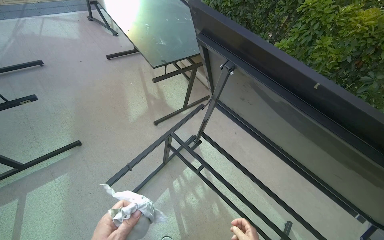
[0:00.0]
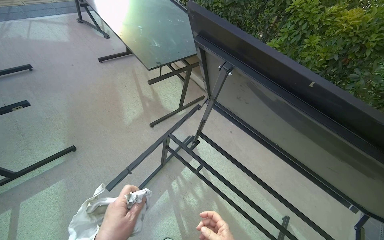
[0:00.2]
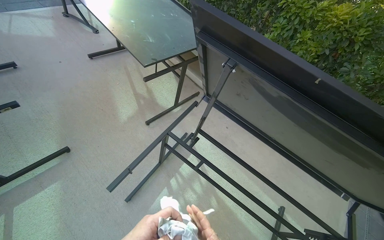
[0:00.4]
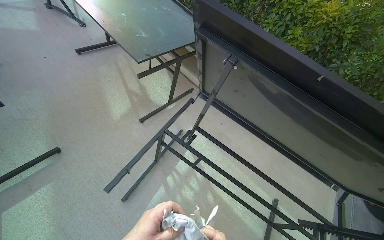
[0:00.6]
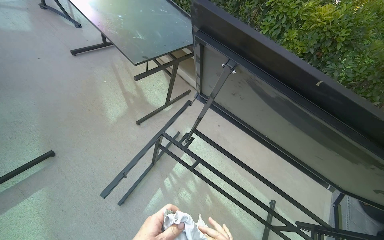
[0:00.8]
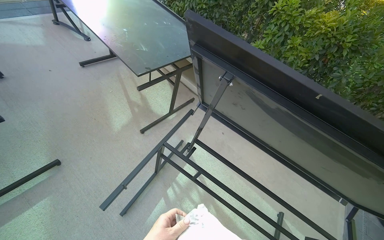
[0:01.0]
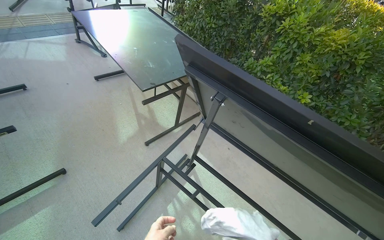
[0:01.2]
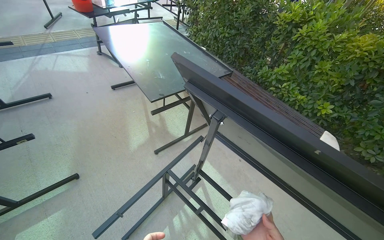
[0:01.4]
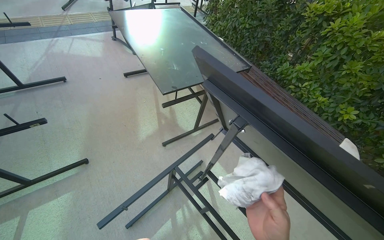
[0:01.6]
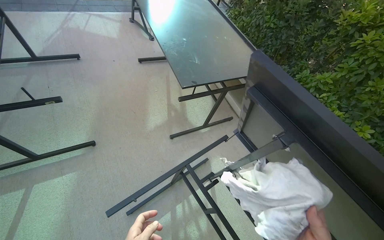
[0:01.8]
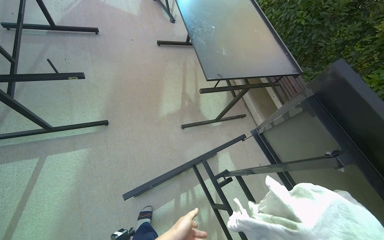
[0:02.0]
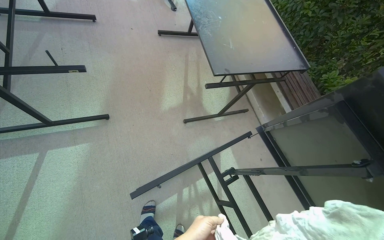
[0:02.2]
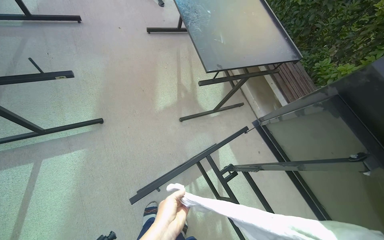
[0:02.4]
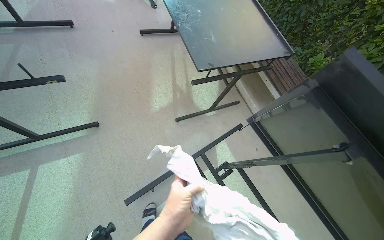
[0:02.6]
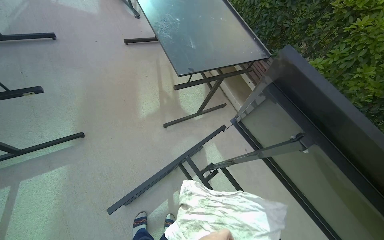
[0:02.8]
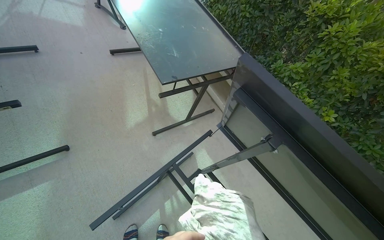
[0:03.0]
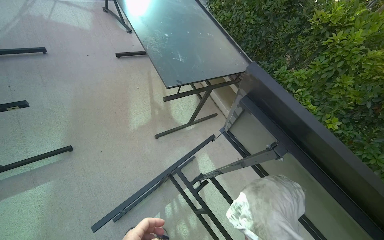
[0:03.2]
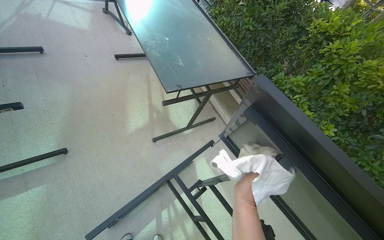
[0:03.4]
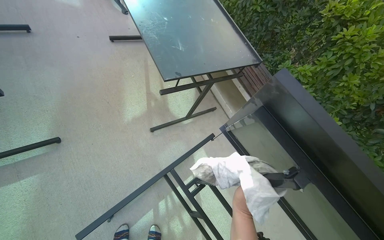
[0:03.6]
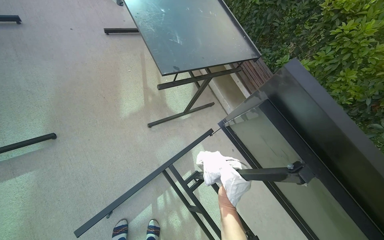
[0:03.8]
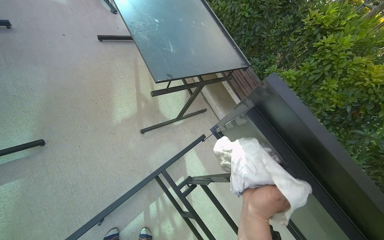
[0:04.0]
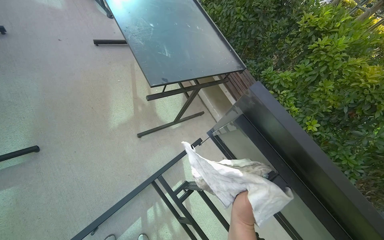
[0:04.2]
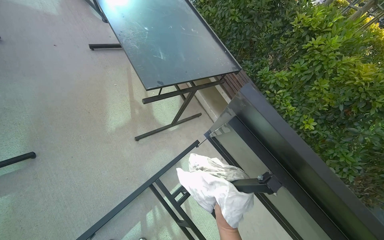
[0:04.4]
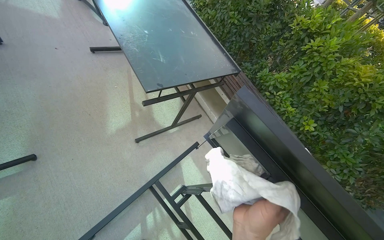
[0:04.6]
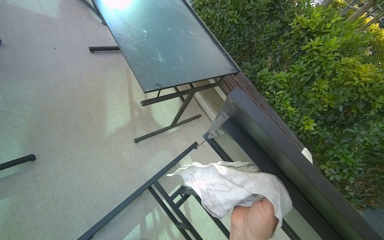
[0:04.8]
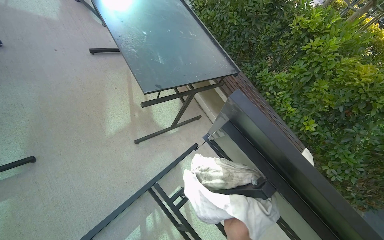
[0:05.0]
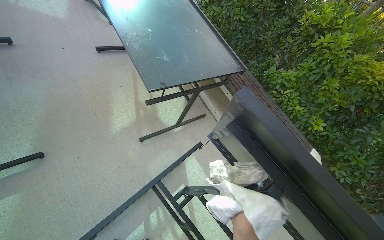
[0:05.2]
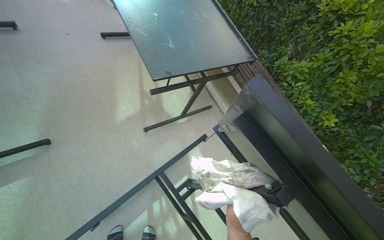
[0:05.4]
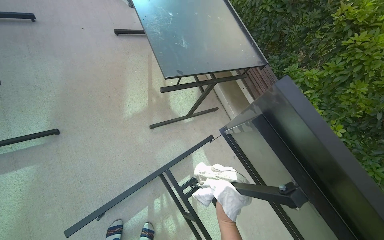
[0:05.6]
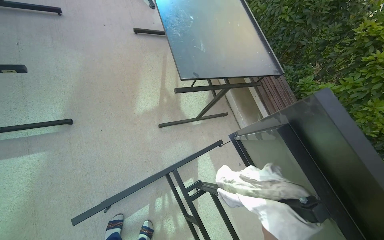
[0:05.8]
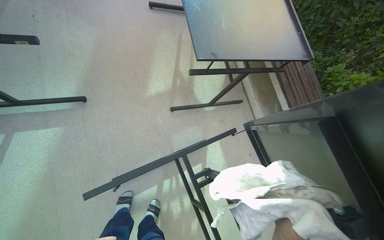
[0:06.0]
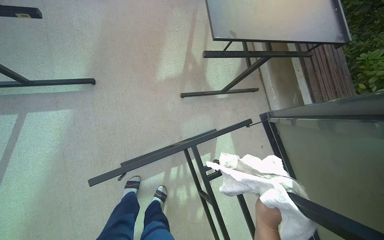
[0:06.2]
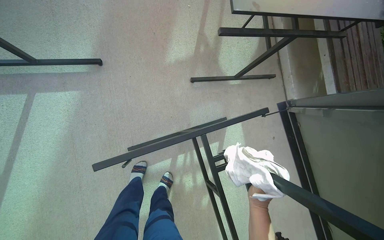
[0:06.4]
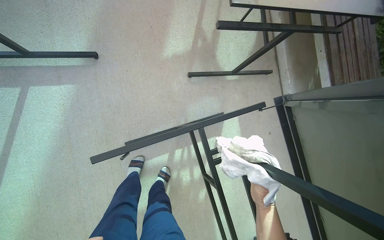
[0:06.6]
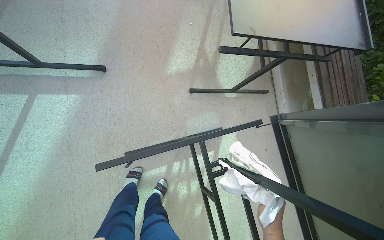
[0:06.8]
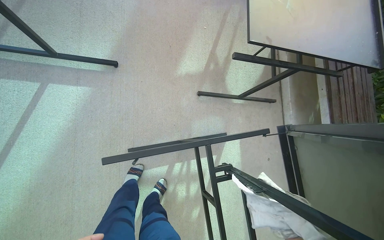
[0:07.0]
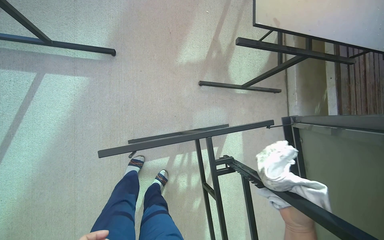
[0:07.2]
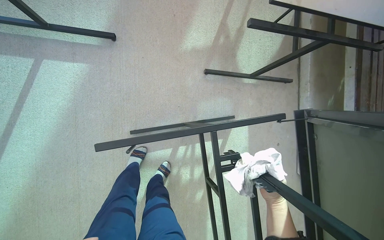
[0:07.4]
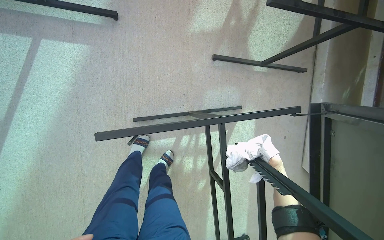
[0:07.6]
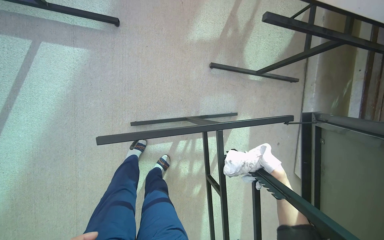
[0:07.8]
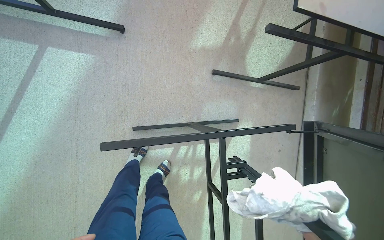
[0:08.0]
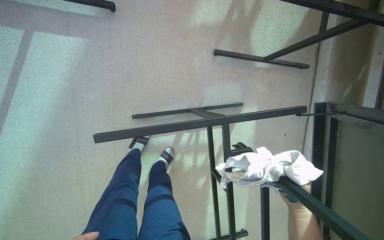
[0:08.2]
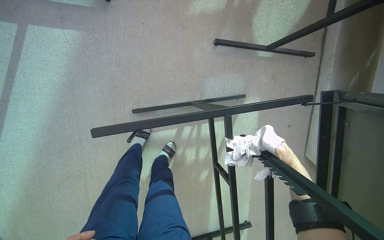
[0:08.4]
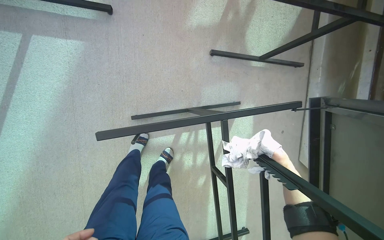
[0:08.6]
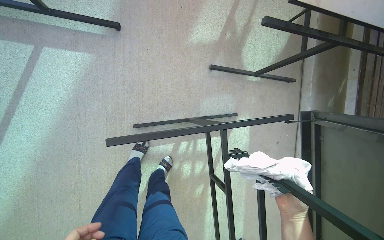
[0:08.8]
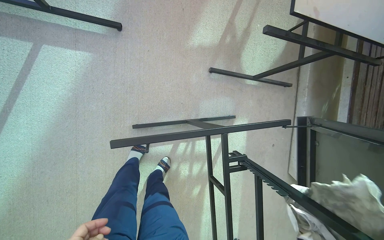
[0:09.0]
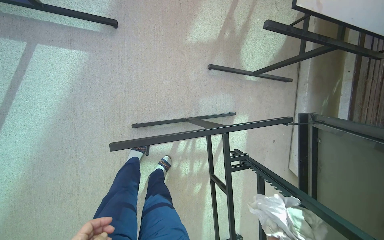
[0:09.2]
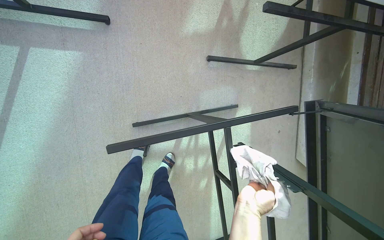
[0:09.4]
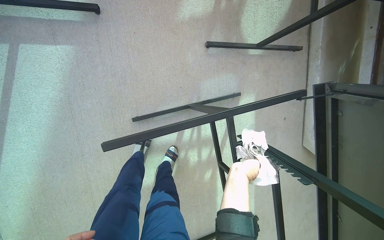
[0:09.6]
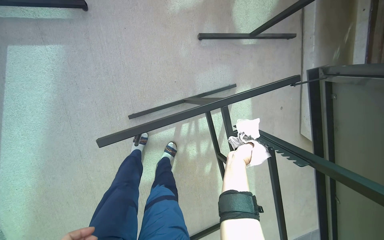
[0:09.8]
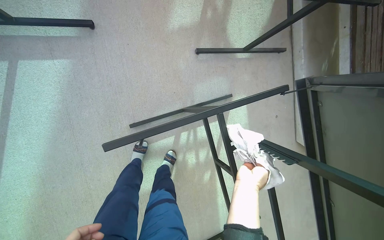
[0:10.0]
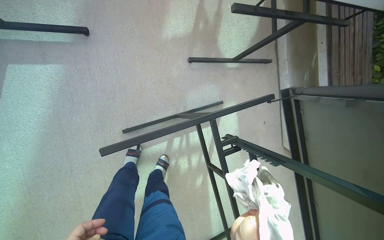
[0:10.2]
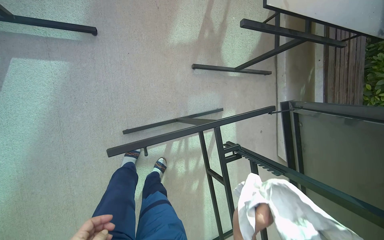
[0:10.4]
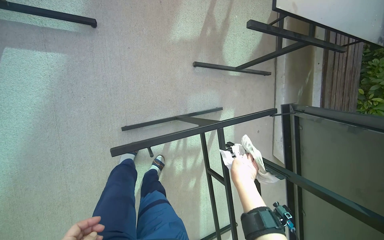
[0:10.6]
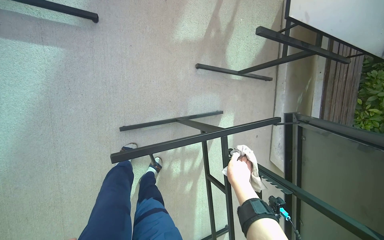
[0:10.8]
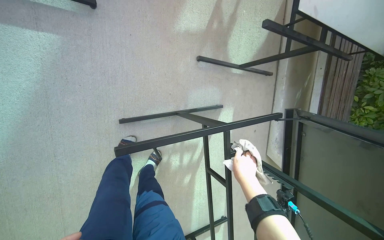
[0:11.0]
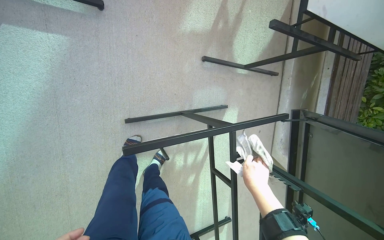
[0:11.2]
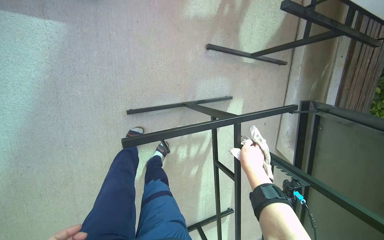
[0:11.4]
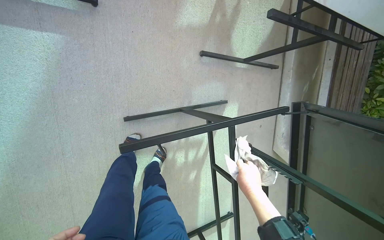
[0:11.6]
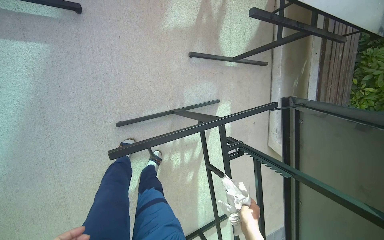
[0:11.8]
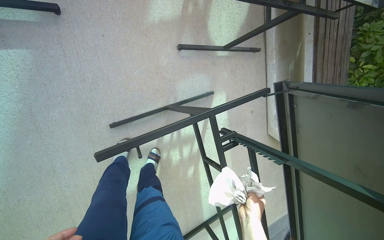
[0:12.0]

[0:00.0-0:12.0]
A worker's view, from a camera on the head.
Job: wiping surfaces.
The whole recording: Wiping outdoor table frame. The worker wipes the frame and underside of an outdoor table with a cloth.
0:04.4 to 0:06.0: The wearer's head swings about 20 degrees to the left.
0:06.0 to 0:07.6: The camera pitches downward, by roughly 15 degrees.
0:10.4 to 0:12.0: The right hand goes up the picture and returns, about 15 cm each way.

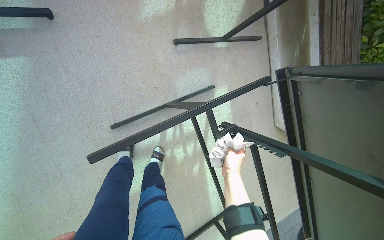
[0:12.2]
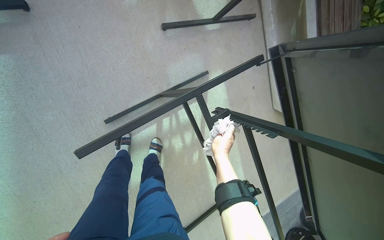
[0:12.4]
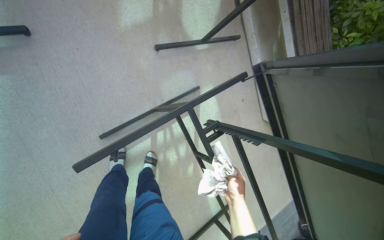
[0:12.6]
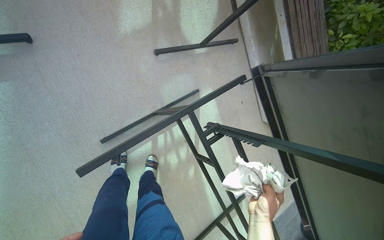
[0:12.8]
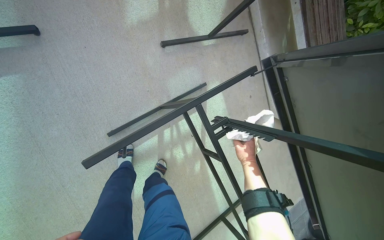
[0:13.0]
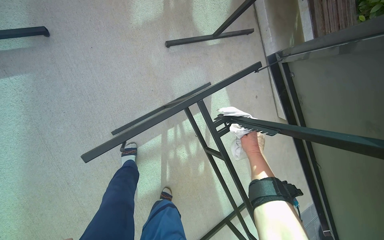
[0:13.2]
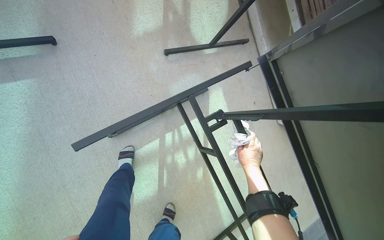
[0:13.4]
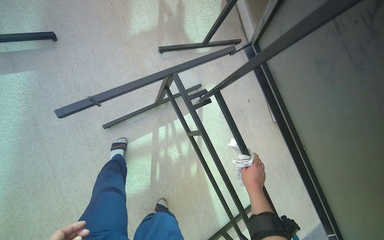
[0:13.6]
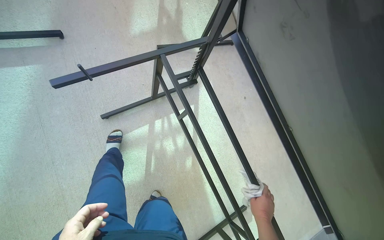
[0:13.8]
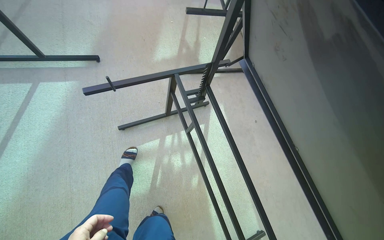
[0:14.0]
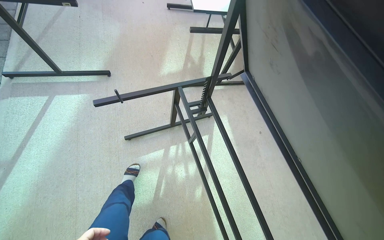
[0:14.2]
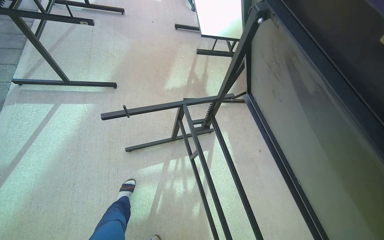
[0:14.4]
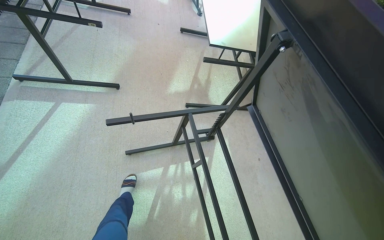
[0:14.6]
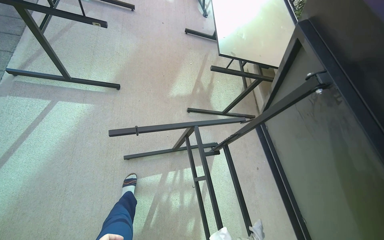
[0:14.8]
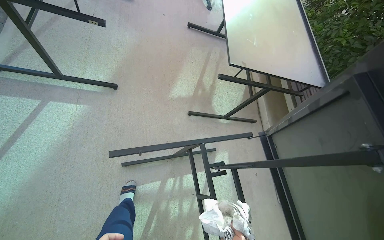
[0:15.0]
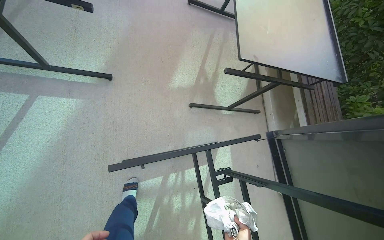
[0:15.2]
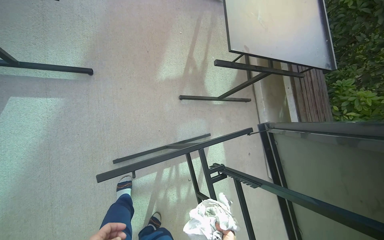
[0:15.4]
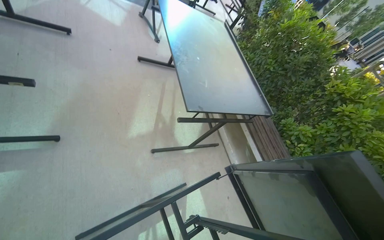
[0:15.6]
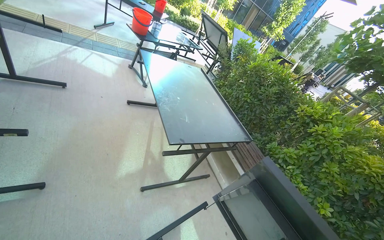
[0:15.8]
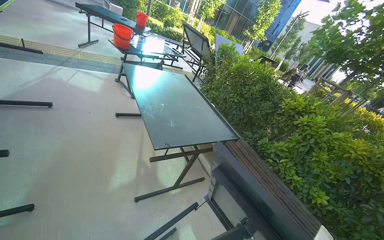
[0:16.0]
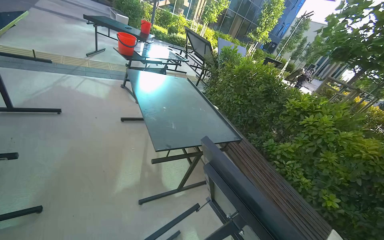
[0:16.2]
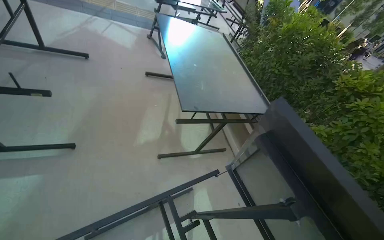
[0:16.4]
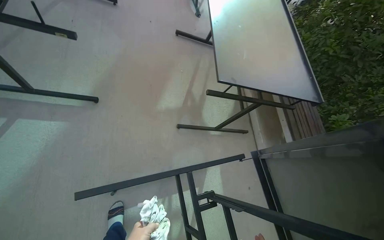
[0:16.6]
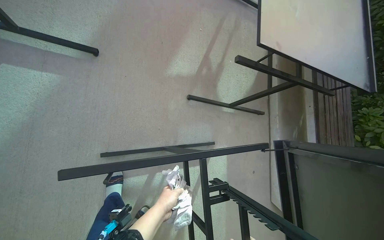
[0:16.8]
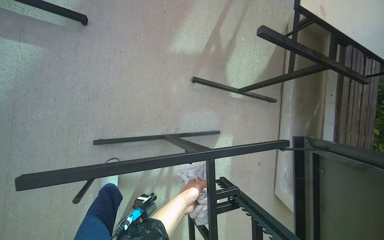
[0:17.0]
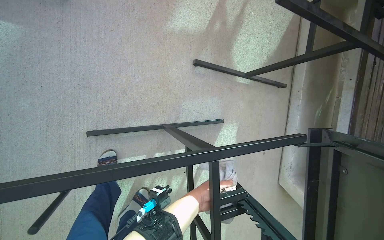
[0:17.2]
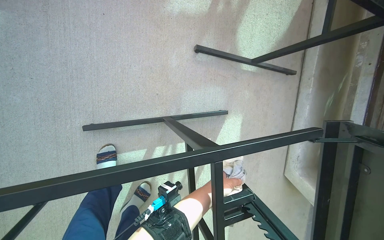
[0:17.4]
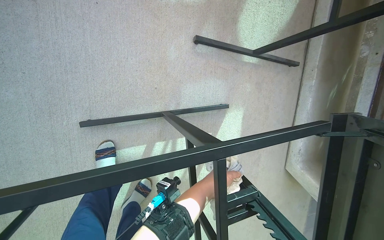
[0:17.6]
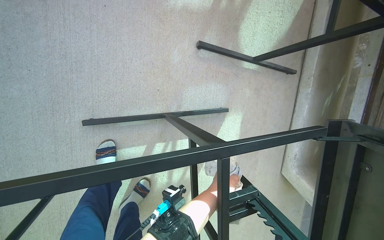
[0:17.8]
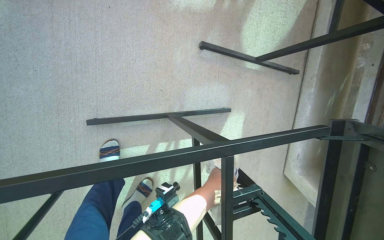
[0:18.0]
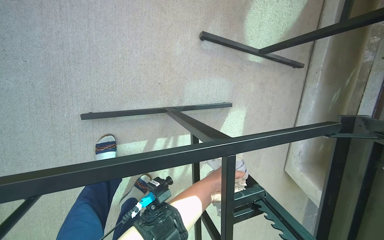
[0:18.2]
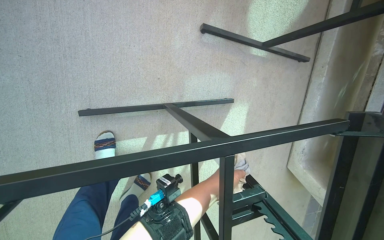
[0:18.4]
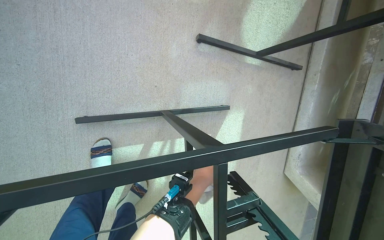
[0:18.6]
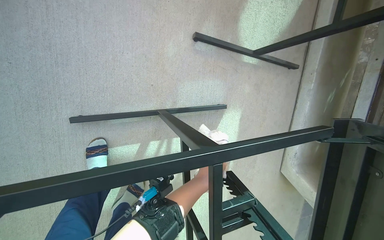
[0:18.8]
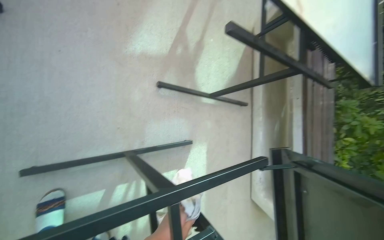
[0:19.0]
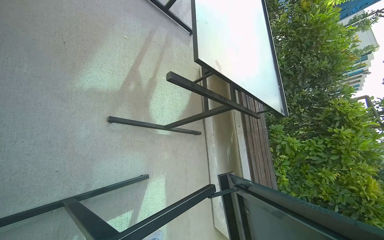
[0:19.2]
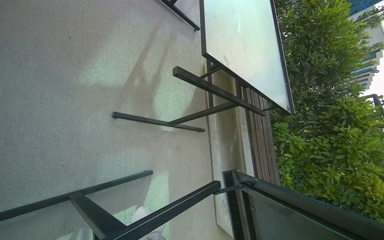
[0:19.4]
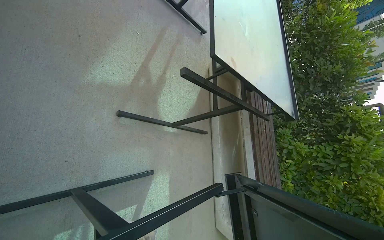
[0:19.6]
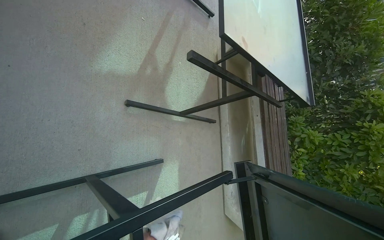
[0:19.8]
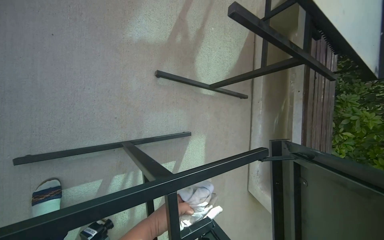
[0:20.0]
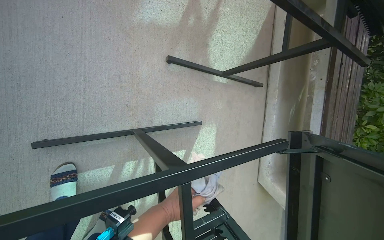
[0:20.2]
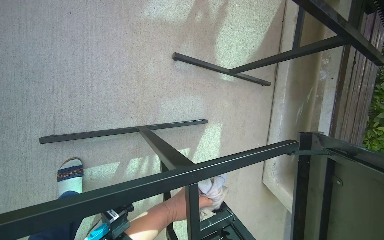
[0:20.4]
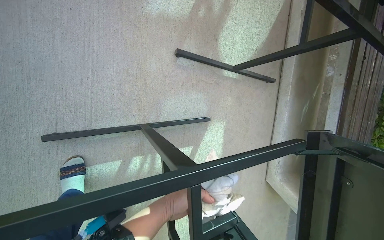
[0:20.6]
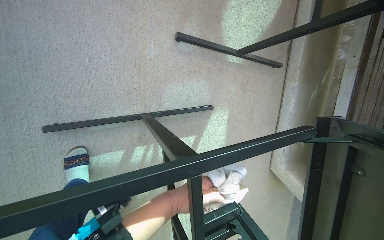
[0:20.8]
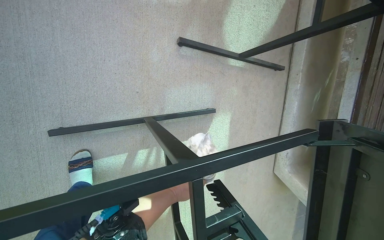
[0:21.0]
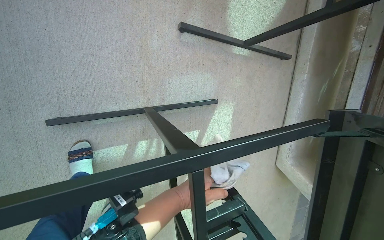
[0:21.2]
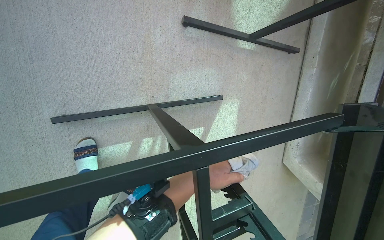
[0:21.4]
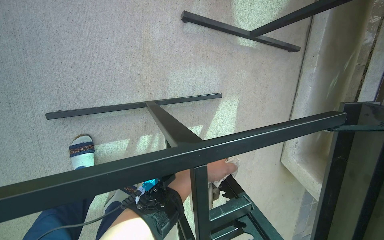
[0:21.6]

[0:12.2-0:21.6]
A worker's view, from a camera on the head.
Job: wiping surfaces.
The whole recording: Wiping outdoor table frame. The worker wipes the frame and underside of an outdoor table with a cloth.
0:12.2 to 0:13.8: The wearer moves some 40 cm.
0:13.8 to 0:15.4: The camera travels about 40 cm.
0:17.0 to 0:18.4: The wearer looks approximately 15 degrees further downward.
0:20.0 to 0:21.6: The wearer looks approximately 15 degrees further downward.
